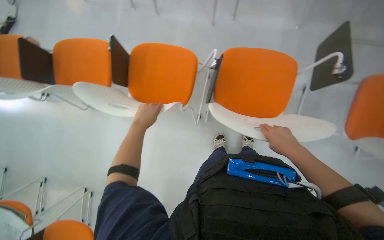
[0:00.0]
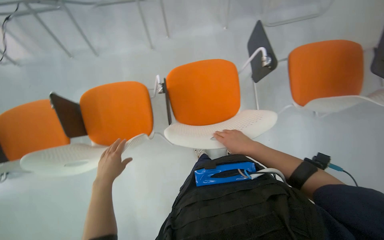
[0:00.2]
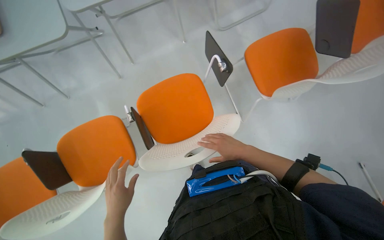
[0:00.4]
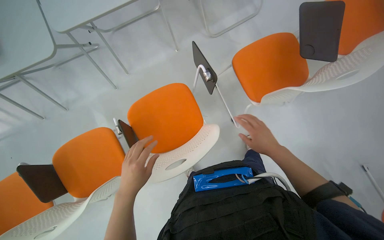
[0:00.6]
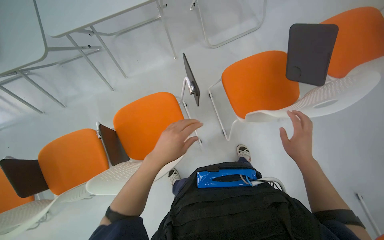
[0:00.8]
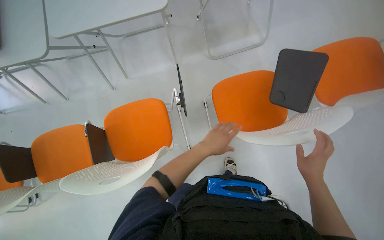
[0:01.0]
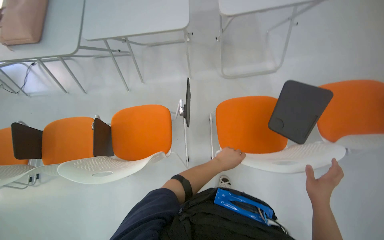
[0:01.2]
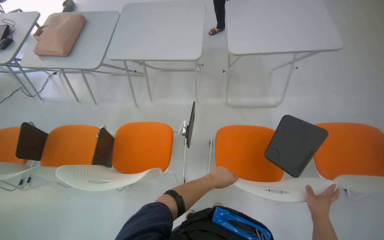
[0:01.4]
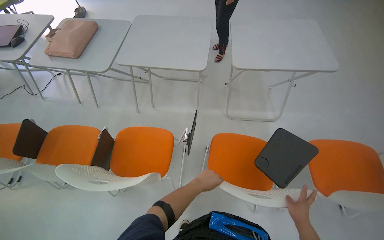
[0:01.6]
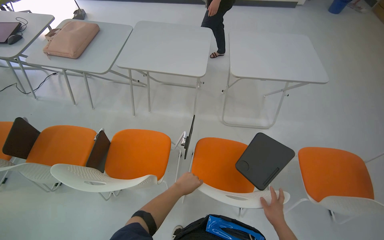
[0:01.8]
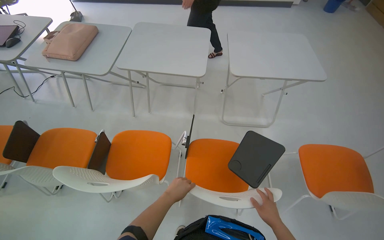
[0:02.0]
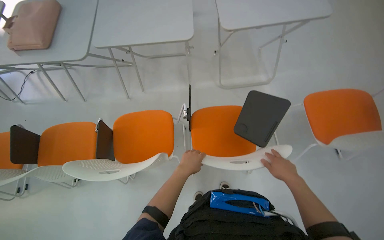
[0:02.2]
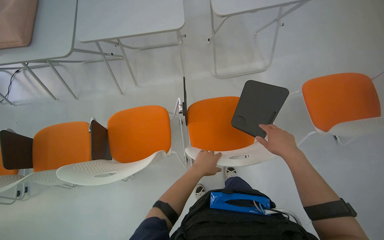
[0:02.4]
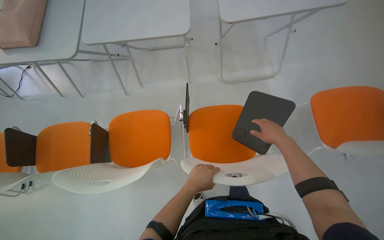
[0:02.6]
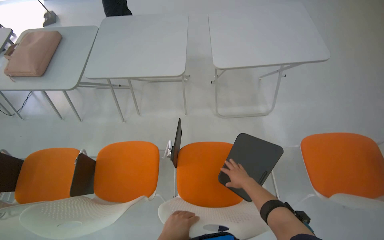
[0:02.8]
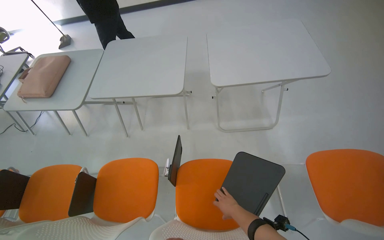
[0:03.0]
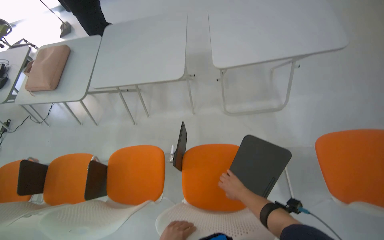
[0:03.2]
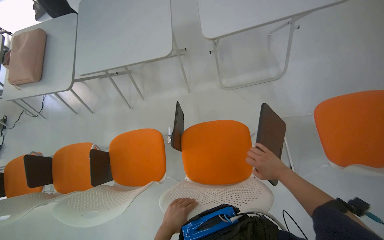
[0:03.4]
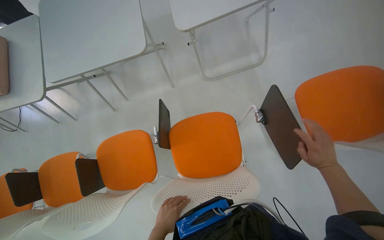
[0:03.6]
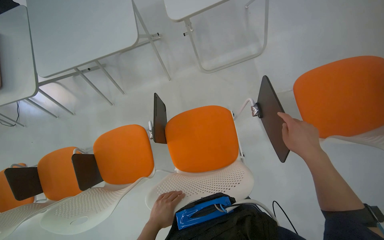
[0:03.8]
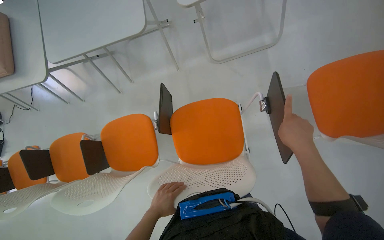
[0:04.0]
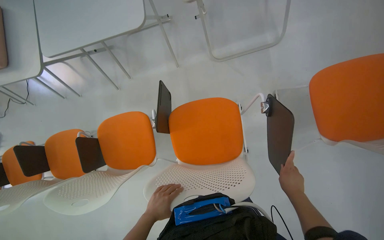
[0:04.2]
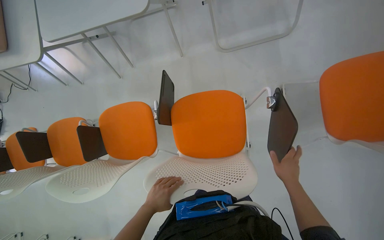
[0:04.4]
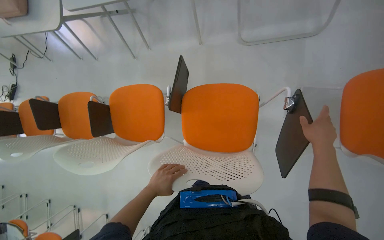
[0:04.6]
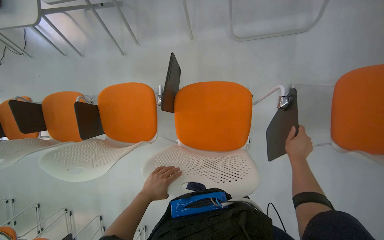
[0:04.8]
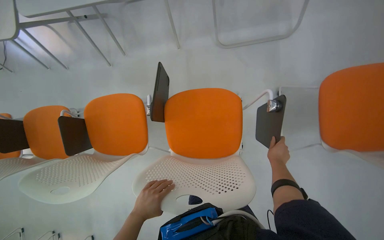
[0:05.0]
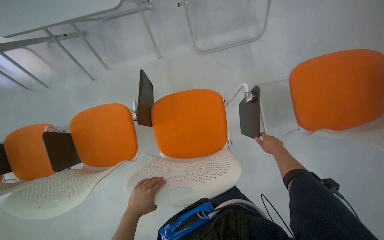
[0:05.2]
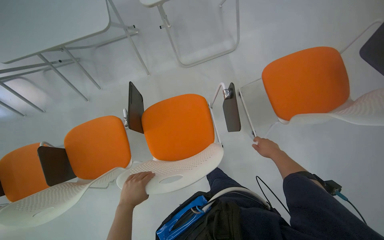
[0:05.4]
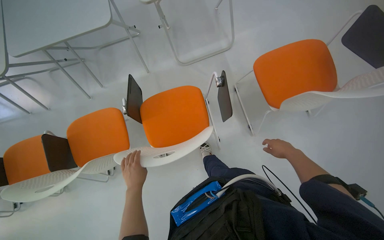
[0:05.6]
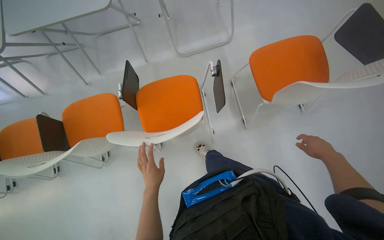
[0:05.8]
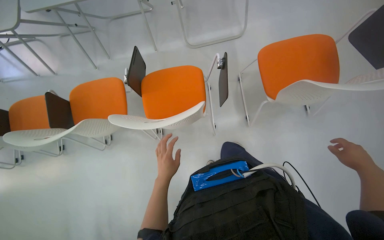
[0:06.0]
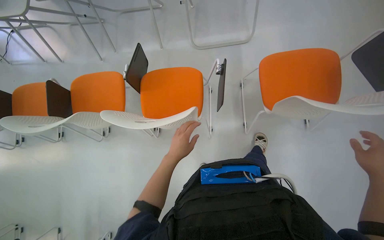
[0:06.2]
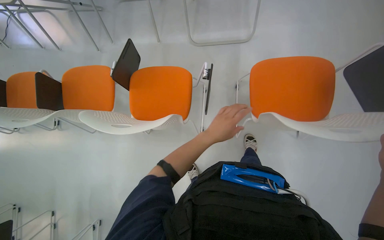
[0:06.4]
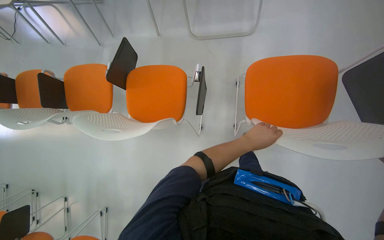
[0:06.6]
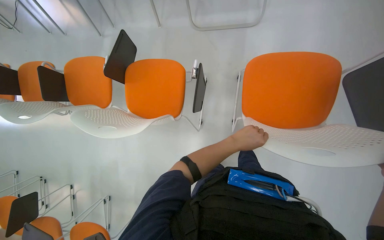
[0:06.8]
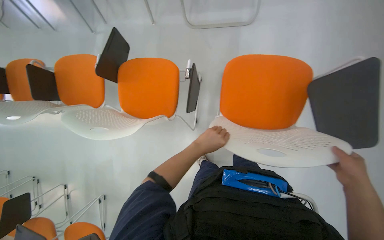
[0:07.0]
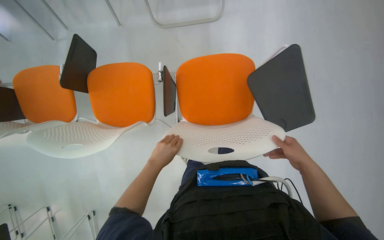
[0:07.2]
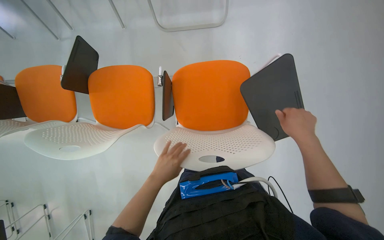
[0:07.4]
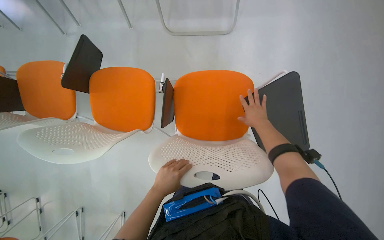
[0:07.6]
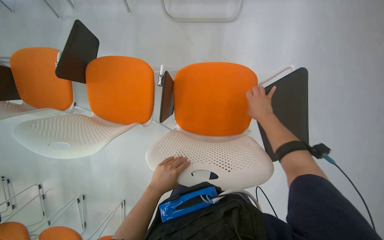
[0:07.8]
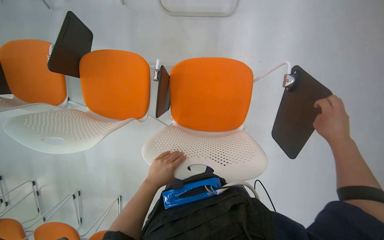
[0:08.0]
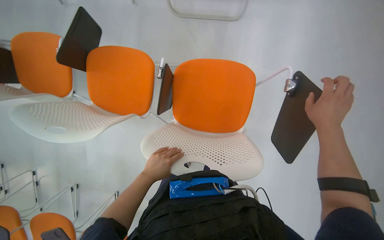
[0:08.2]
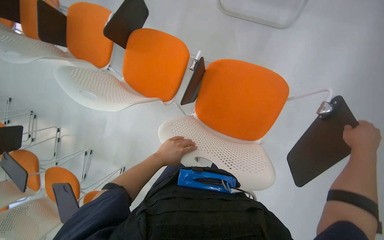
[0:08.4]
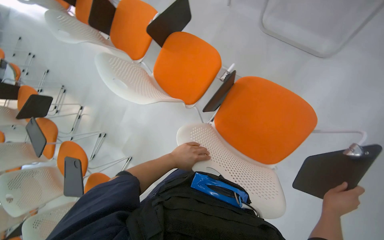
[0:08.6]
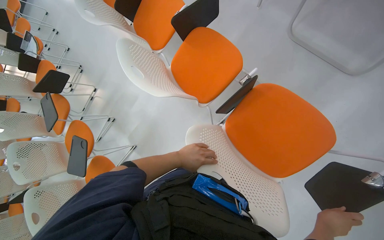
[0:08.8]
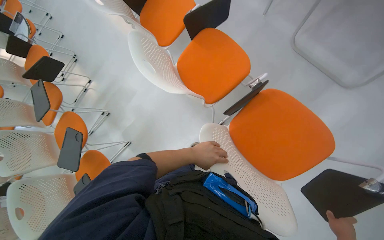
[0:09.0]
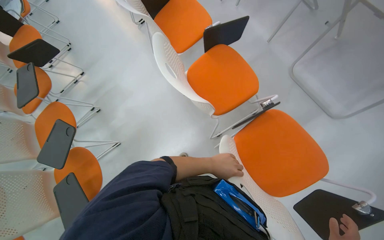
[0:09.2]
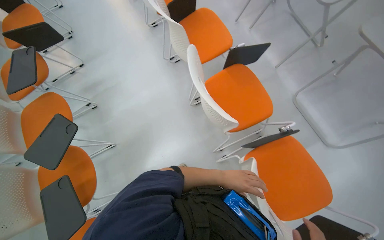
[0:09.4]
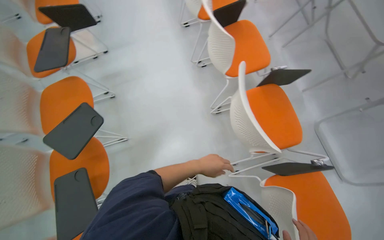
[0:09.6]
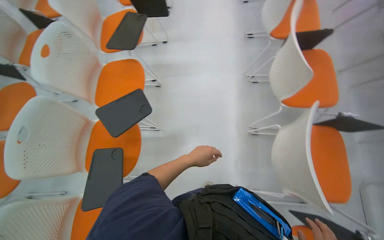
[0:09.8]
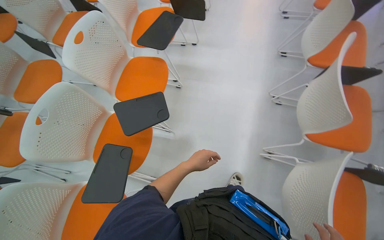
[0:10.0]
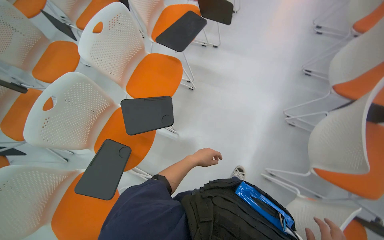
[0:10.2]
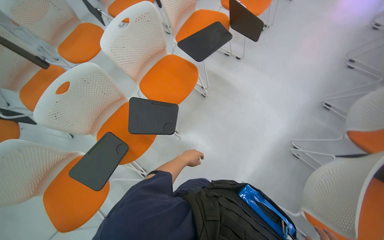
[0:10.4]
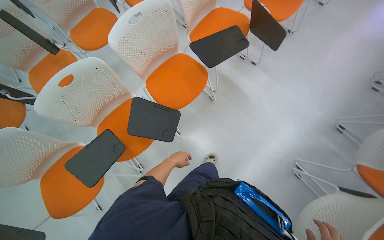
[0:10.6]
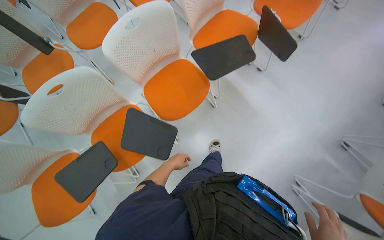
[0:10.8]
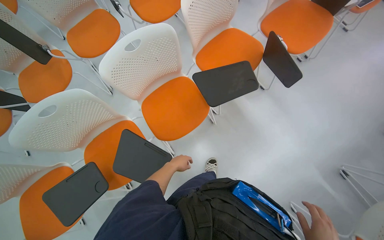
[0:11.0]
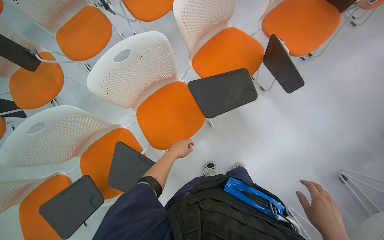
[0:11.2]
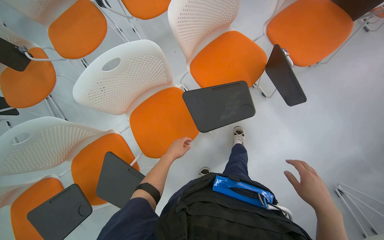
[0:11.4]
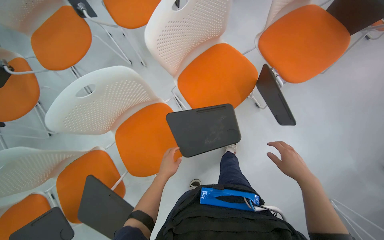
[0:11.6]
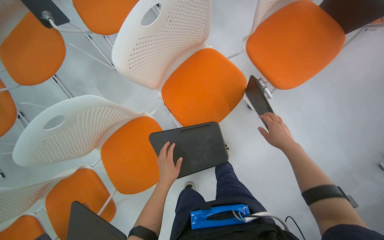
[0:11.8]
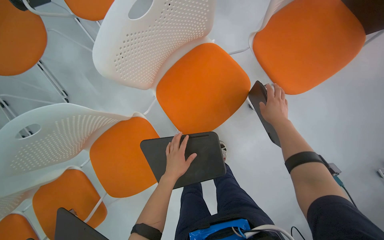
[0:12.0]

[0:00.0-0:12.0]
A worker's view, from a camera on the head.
Job: organizing items.
The whole recording: Arranging chairs and tabletops. The worker arranges chairs and adjusts their attached tabletops.
0:00.0 to 0:01.6: The camera travels some 60 cm. The wearer looks approximately 30 degrees further upward.
0:01.6 to 0:03.0: The right hand shifts approximately 20 cm farther from the camera and to the left.
0:03.0 to 0:04.4: The camera pitches downward, by approximately 30 degrees. The right hand goes some 20 cm to the right.
0:04.4 to 0:06.0: Both hands travel together to the right, roughly 30 cm. The right hand travels farther from the camera and back again, approximately 10 cm each way.
0:06.0 to 0:07.6: The head travels some 50 cm. The camera pitches downward, by some 15 degrees.
0:07.6 to 0:09.0: The scene turns about 45 degrees clockwise in the picture.
0:09.0 to 0:10.4: The camera is carried about 90 cm. The scene rotates clockwise by approximately 80 degrees.
0:10.4 to 0:12.0: The camera travels roughly 1 m. The view tips downward by some 20 degrees.

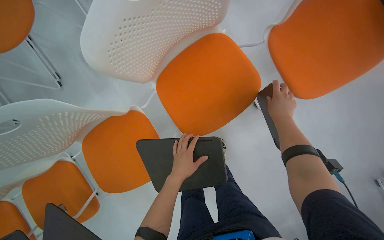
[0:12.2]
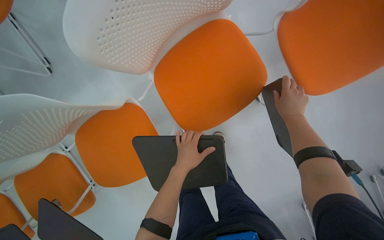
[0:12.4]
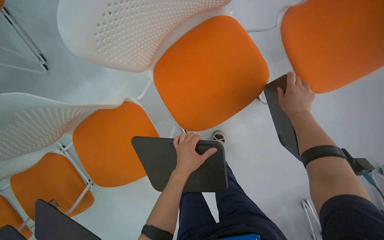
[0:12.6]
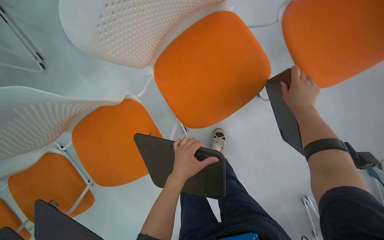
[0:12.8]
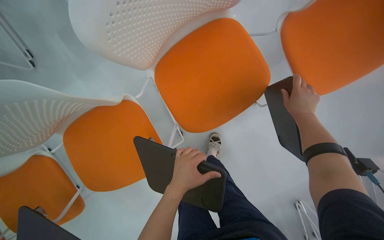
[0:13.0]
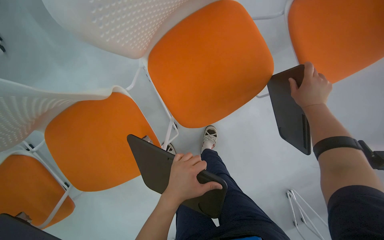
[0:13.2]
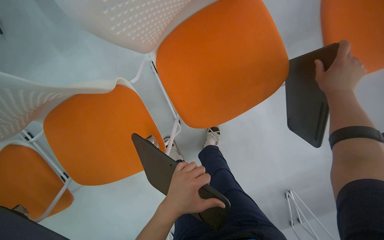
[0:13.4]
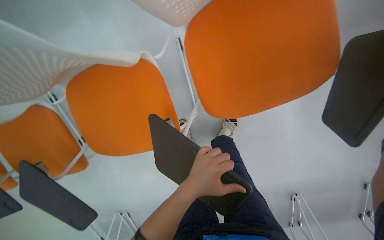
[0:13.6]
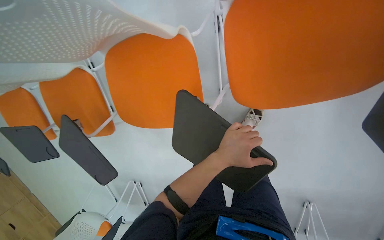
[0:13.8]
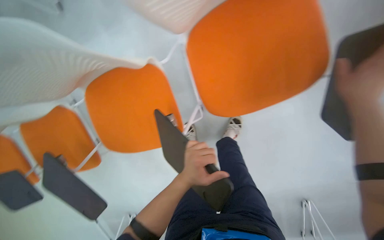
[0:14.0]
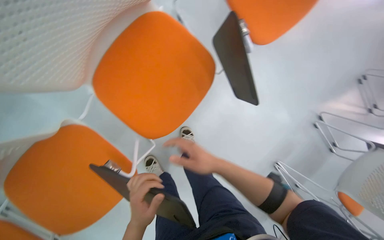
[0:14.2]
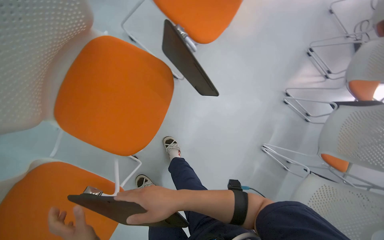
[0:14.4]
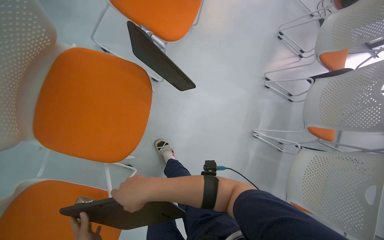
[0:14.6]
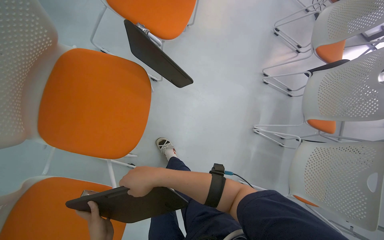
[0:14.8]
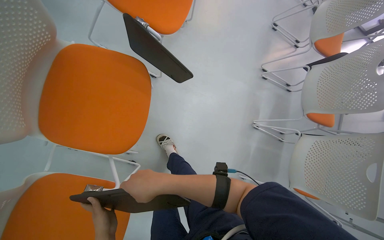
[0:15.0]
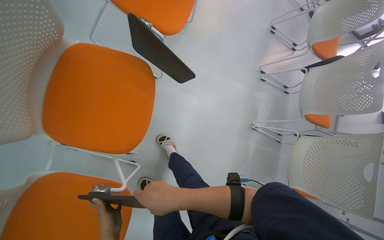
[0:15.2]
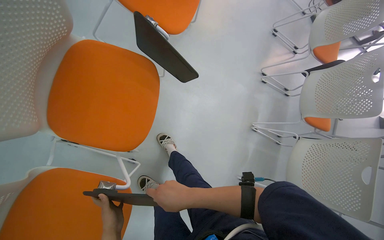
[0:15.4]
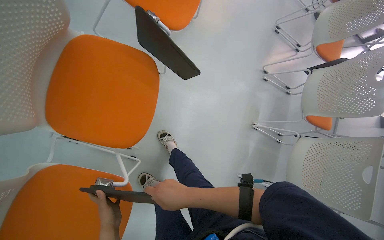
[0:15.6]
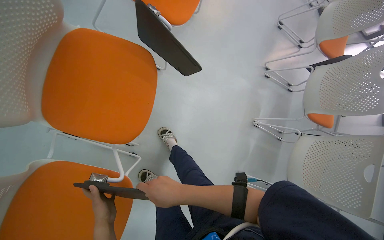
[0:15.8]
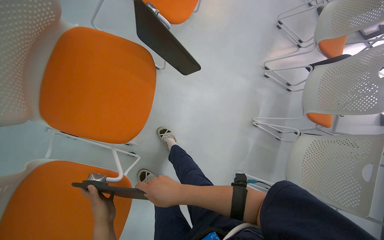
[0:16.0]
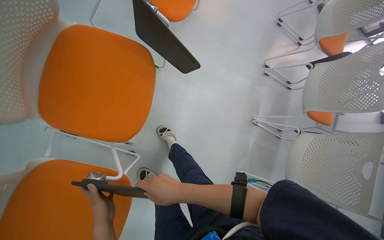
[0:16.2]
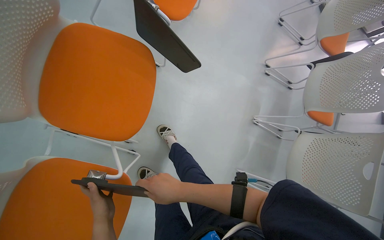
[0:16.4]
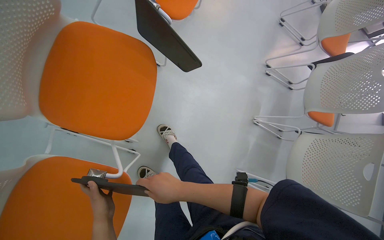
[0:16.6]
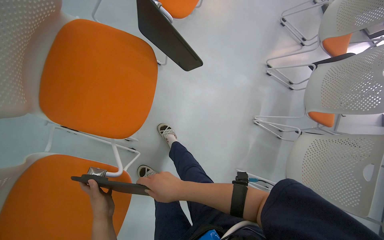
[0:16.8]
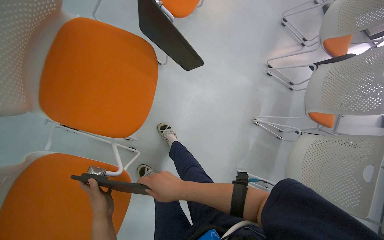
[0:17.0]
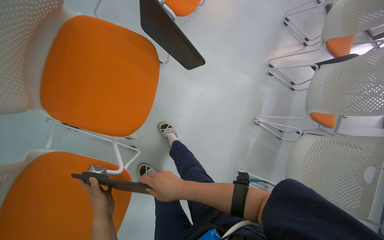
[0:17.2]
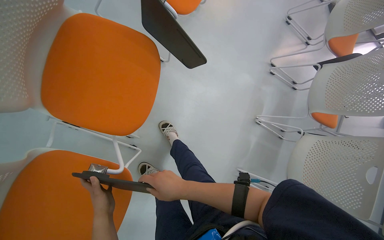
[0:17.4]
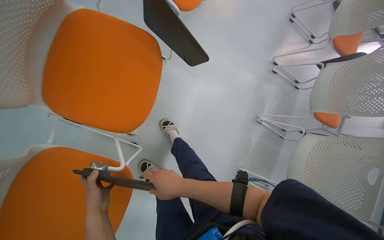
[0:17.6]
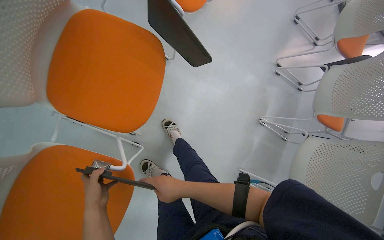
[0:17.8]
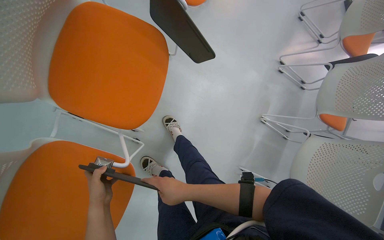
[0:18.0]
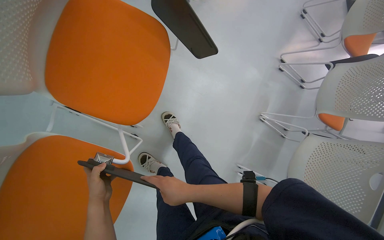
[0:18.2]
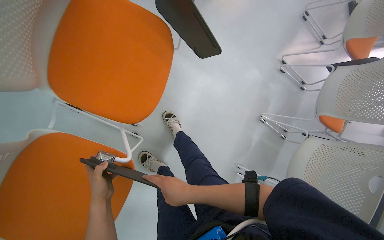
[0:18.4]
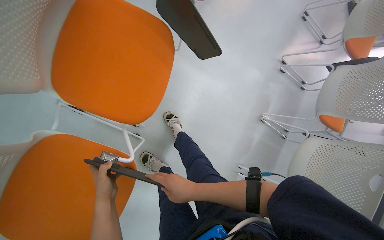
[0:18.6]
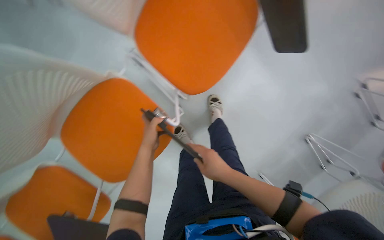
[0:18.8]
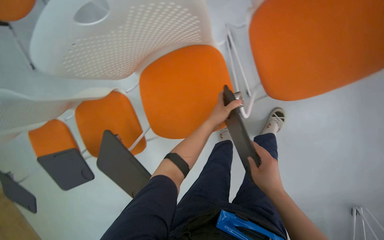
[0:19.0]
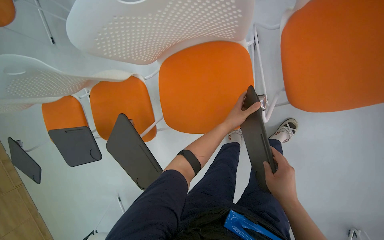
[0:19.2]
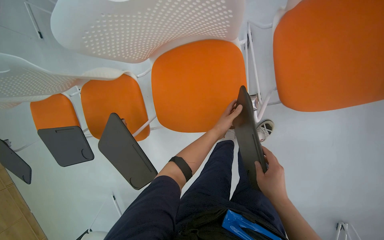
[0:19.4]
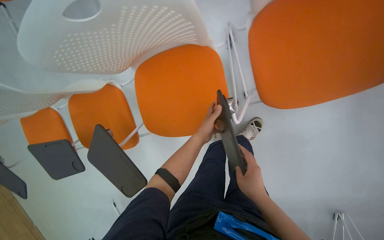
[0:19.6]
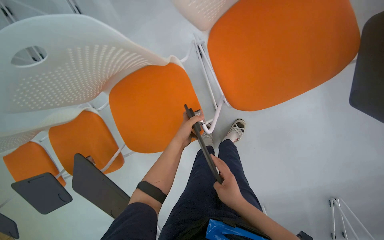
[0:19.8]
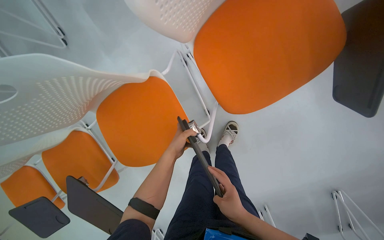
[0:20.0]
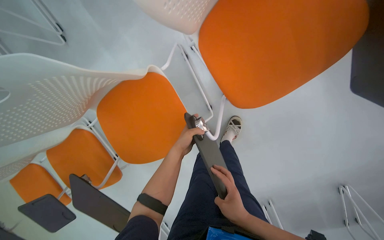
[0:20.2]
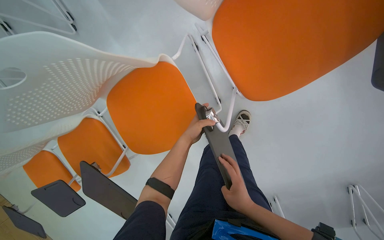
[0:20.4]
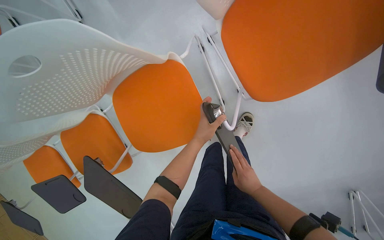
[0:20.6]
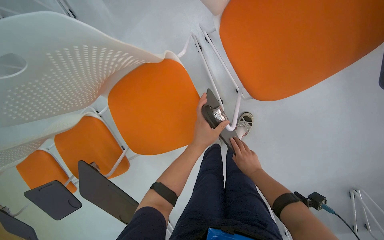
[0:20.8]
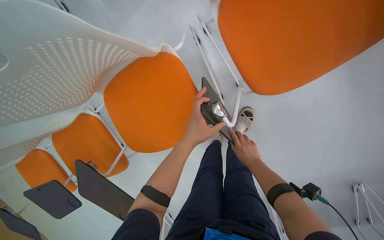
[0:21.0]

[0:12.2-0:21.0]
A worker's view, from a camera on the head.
Job: organizing items.
The whole recording: Arranging chairs and tabletops. The worker arranges chairs and adjusts their attached tabletops.
0:12.2 to 0:13.6: The view tilts roughly 15 degrees downward.
0:13.6 to 0:15.2: The head rotates approximately 60 degrees to the right. The wearer looks approximately 15 degrees further upward.
0:15.2 to 0:16.6: The right hand heads farther from the camera, covering about 10 cm.
0:16.6 to 0:18.0: The hands are busy where they are.
0:18.0 to 0:19.6: The head rotates approximately 65 degrees to the left. The camera pitches downward, by approximately 15 degrees.
0:19.6 to 0:21.0: The right hand heads farther from the camera, covering approximately 20 cm. Meanwhile the left hand goes about 10 cm nearer to the camera.
